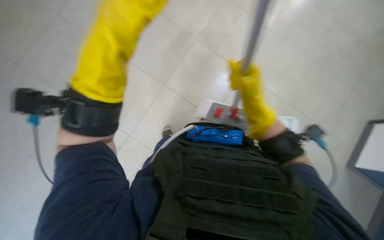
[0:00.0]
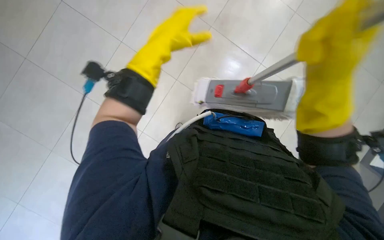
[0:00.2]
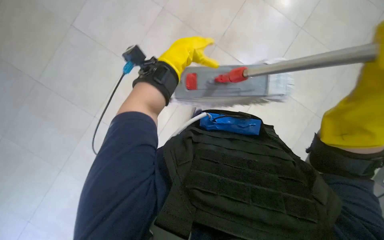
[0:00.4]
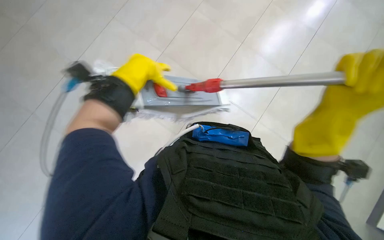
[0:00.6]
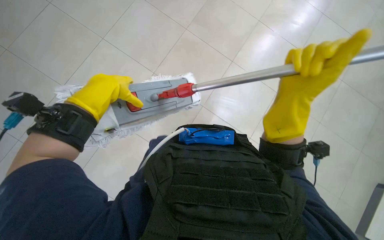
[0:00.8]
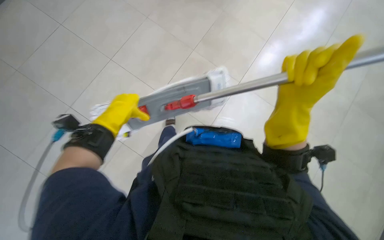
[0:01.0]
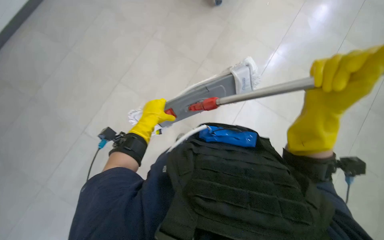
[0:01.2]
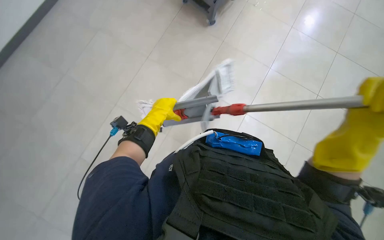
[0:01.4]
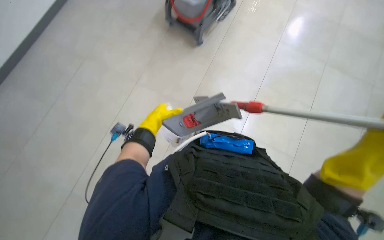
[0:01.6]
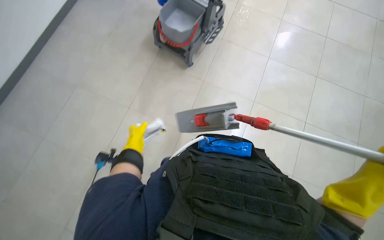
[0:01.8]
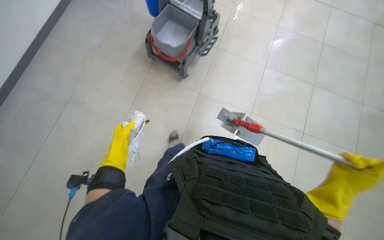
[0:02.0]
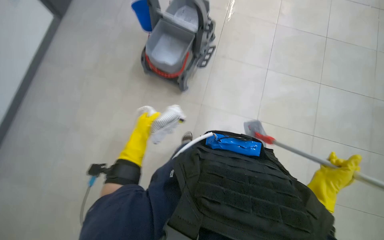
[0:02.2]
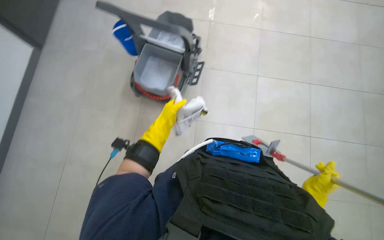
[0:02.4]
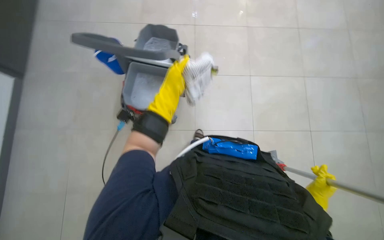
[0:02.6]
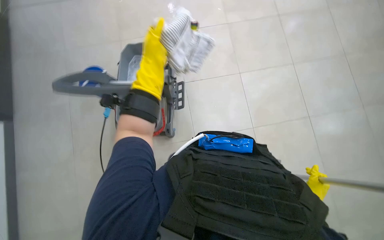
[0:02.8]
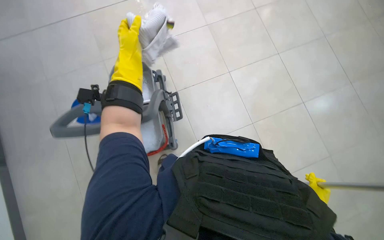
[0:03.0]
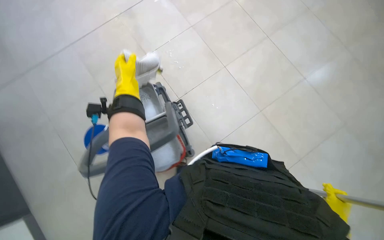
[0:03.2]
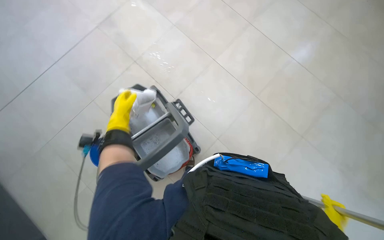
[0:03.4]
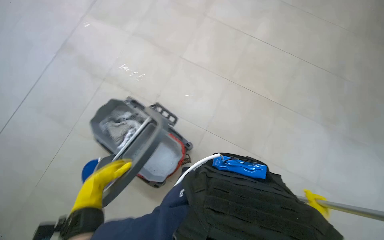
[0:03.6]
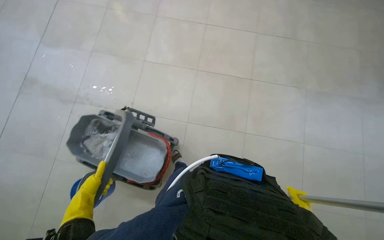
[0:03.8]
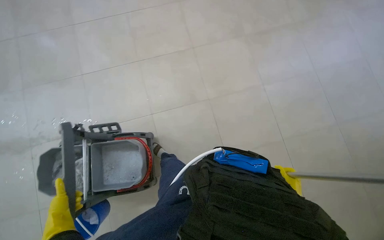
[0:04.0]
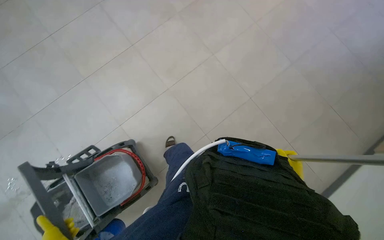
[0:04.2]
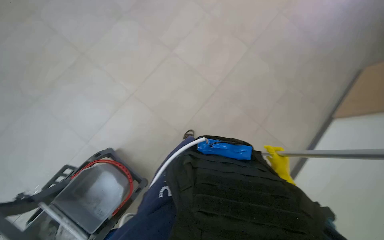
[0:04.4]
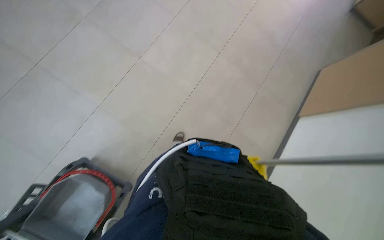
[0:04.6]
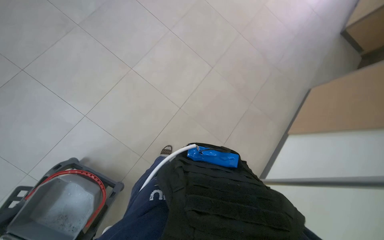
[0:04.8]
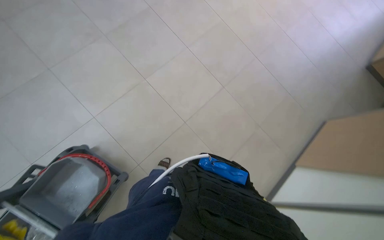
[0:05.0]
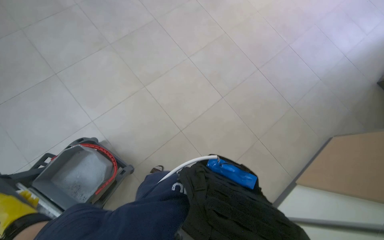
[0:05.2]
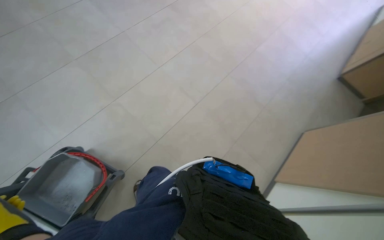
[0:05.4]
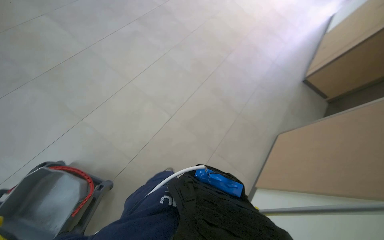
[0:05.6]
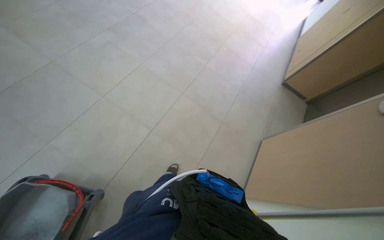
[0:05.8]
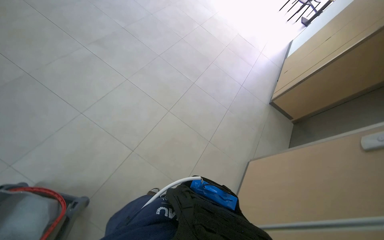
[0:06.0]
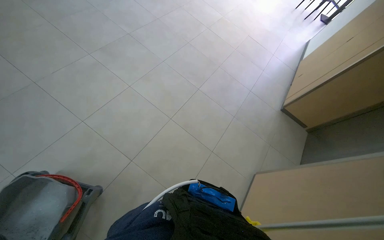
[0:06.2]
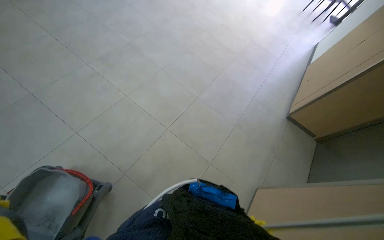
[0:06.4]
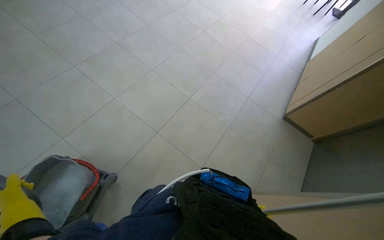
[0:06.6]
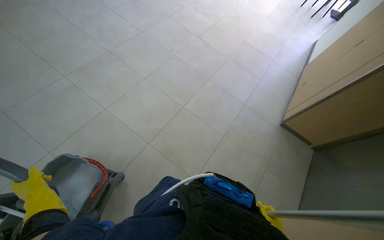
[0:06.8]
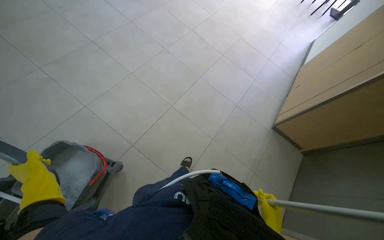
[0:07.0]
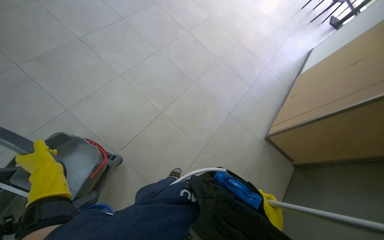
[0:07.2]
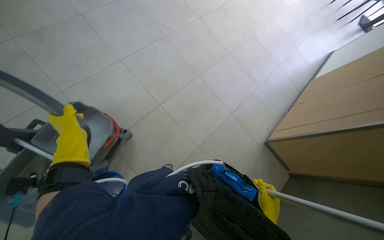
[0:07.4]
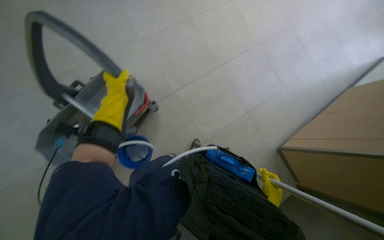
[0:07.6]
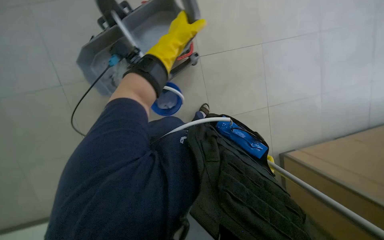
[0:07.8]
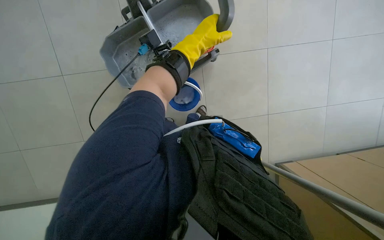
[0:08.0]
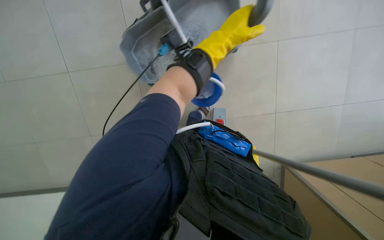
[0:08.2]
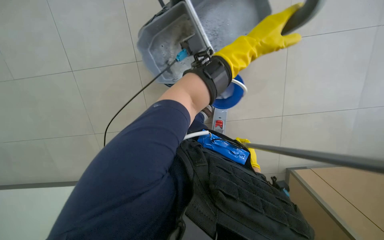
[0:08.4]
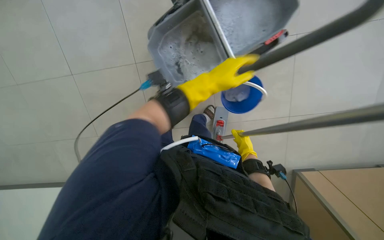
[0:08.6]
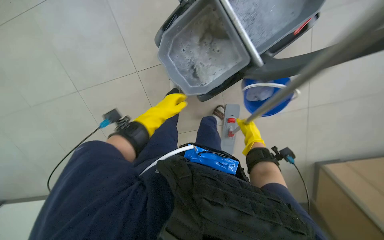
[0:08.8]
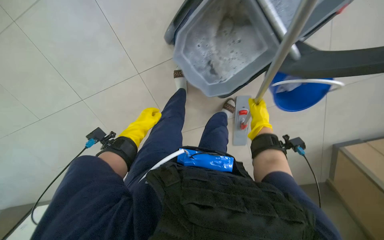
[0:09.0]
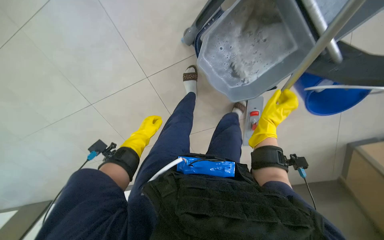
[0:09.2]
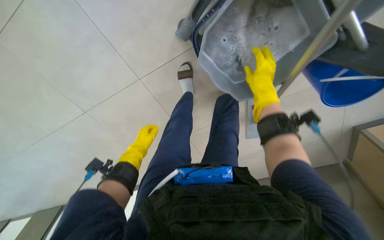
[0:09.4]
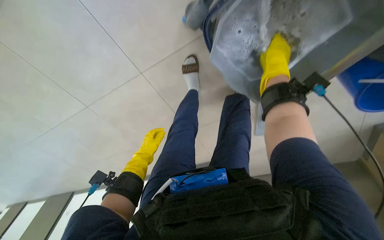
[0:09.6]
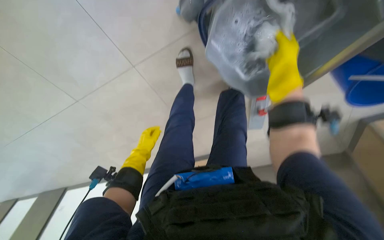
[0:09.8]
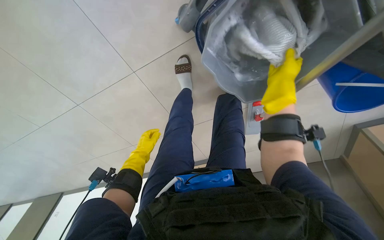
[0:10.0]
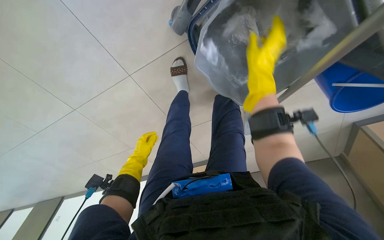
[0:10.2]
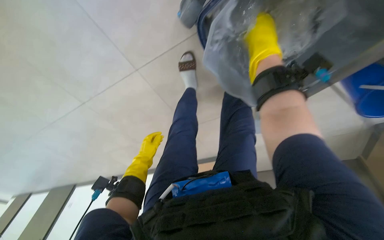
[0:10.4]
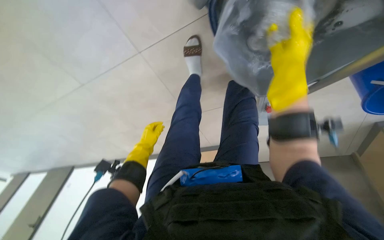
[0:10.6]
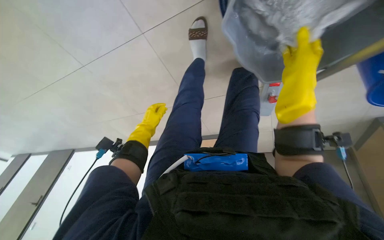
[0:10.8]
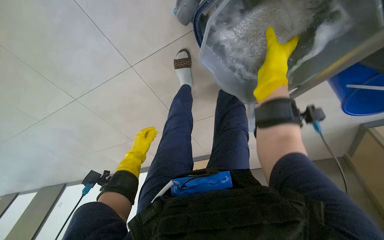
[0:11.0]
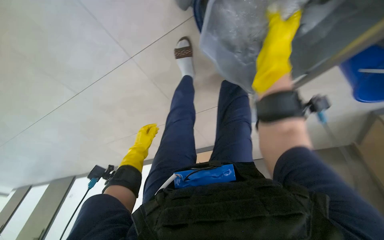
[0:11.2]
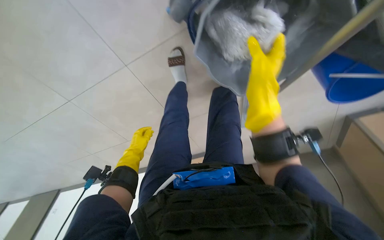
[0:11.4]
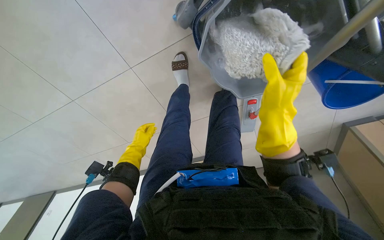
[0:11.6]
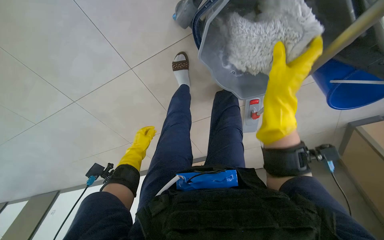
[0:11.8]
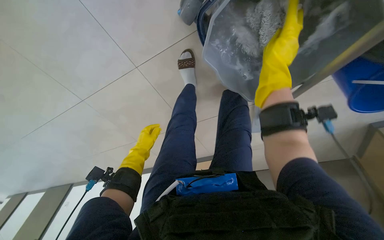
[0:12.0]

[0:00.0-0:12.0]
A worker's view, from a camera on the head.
Job: preparing cleaning supplies.
The whole recording: Changing mop head. The worker removes the dirty mop head, wrings out a clean one, and attaches it to the mop handle.
0:01.6 to 0:03.0: The camera pitches upward, by about 15 degrees. Everything in view rotates some 30 degrees counterclockwise. The left hand goes about 60 cm up the picture.
0:03.0 to 0:04.4: The wearer moves approximately 60 cm. The wearer's head swings roughly 100 degrees to the right.
0:04.4 to 0:06.0: The view pans to the right by roughly 25 degrees.
0:07.6 to 0:09.0: The wearer looks some 15 degrees further downward. The left hand goes roughly 25 cm farther from the camera, and moves some 25 cm to the right and comes back.
0:09.0 to 0:10.4: The right hand moves up and down the picture over about 20 cm, changing direction 2 times, while the left hand travels down the picture by some 10 cm.

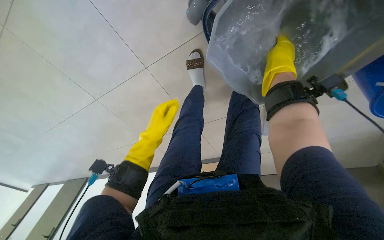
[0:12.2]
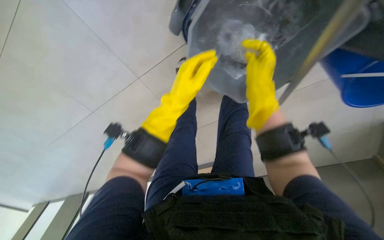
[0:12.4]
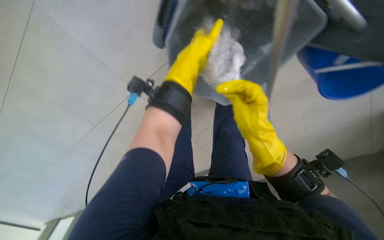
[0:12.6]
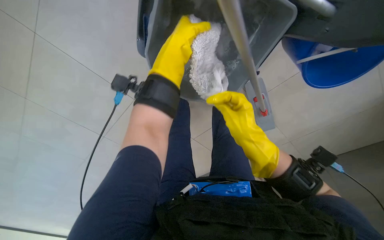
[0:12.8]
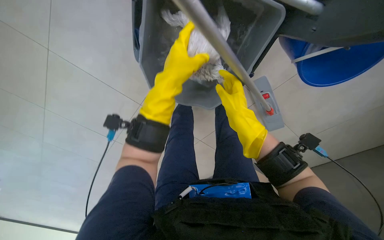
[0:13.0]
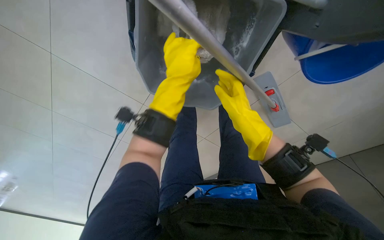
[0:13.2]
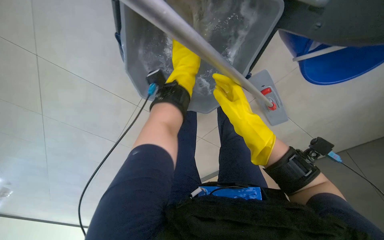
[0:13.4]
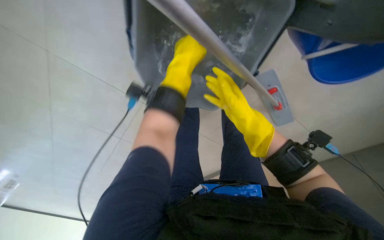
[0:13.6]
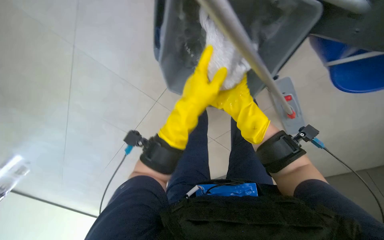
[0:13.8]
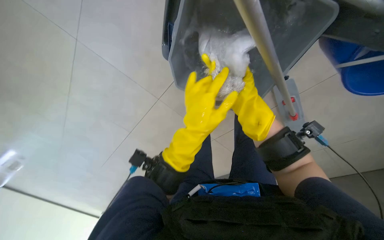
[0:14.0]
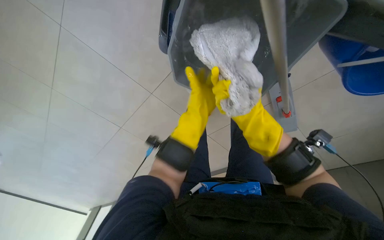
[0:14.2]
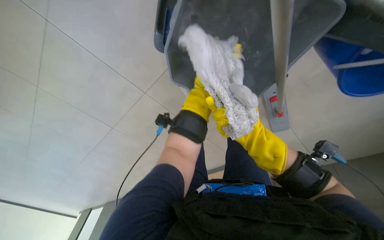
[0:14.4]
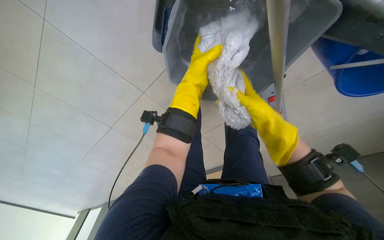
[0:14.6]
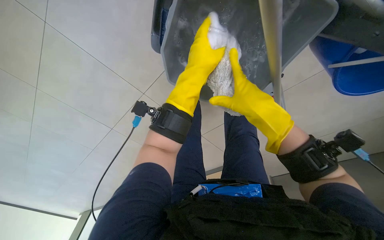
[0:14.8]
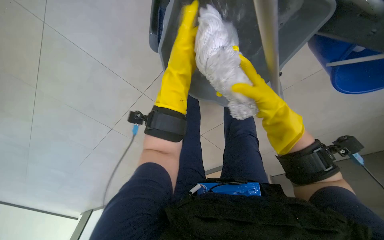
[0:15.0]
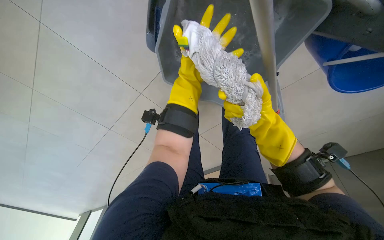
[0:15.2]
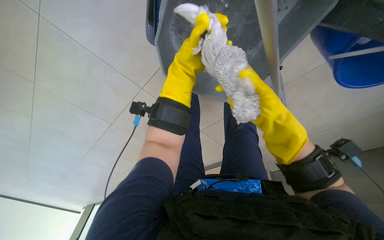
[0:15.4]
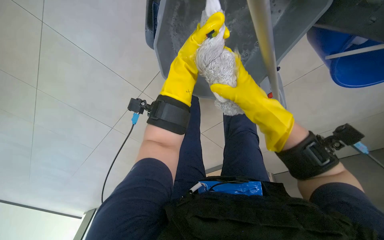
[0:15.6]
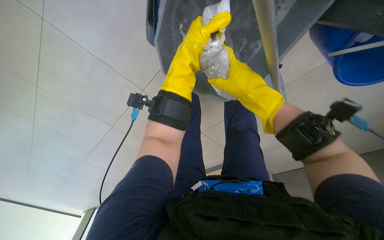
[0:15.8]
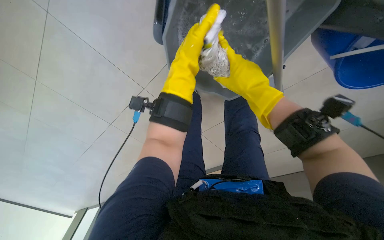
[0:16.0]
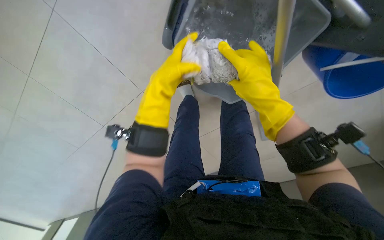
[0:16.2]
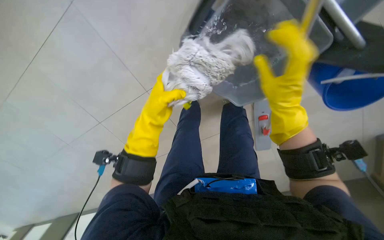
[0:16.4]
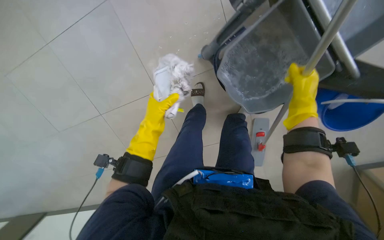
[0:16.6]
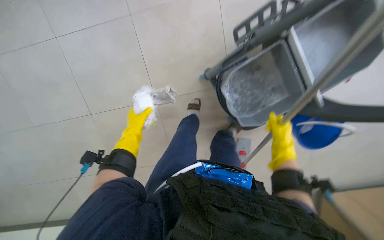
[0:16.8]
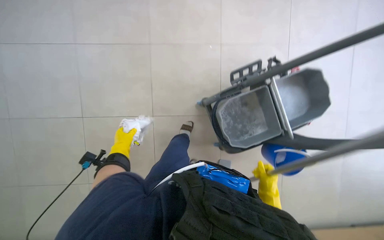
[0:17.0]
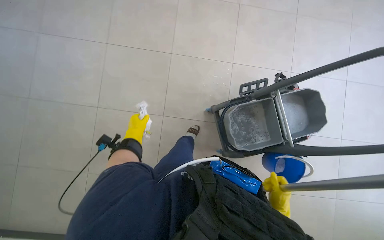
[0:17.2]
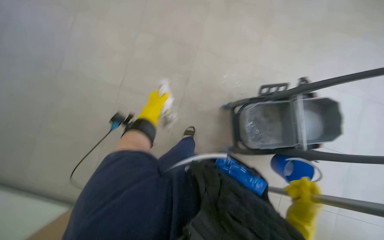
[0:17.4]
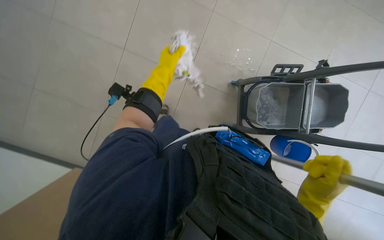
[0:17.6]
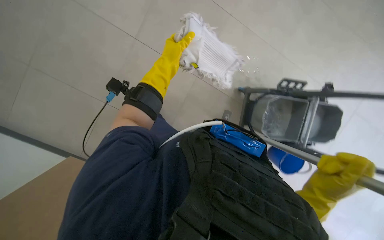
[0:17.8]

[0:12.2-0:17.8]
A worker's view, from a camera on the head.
Job: preparing cleaning supplies.
The whole recording: Changing mop head. The worker removes the dirty mop head, wrings out a clean one, and attaches it to the mop handle.
0:12.2 to 0:13.6: The right hand moves down the picture, about 15 cm. Meanwhile the left hand is displaced up the picture and nearer to the camera by some 35 cm.
0:13.6 to 0:15.0: The right hand is displaced nearer to the camera by about 15 cm. The left hand moves about 15 cm down the picture and comes back.
0:15.0 to 0:16.4: The right hand heads nearer to the camera, covering roughly 10 cm. The left hand is displaced down the picture and to the left by some 20 cm.
0:16.4 to 0:17.8: The scene rotates clockwise by some 30 degrees.

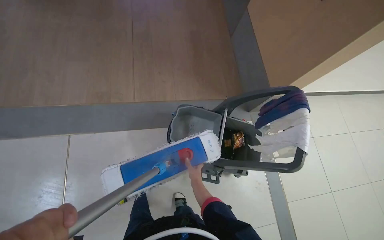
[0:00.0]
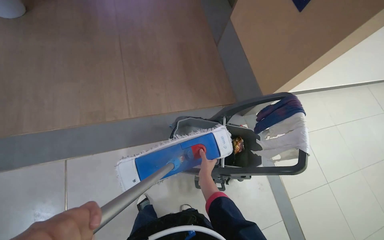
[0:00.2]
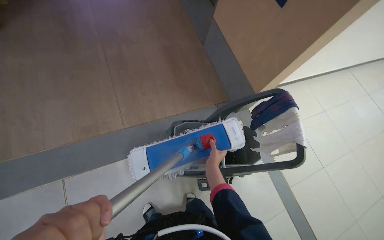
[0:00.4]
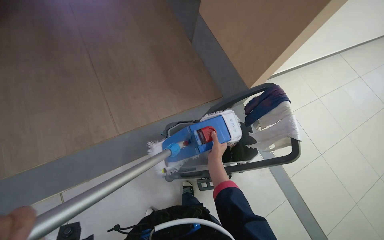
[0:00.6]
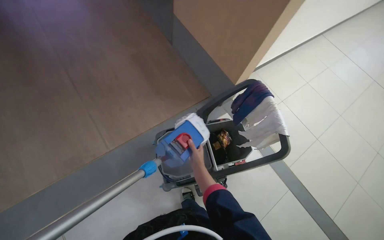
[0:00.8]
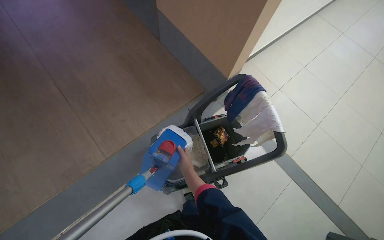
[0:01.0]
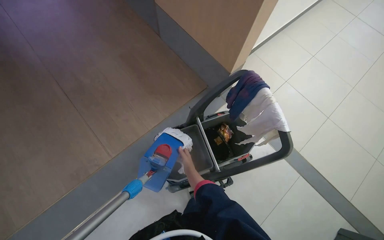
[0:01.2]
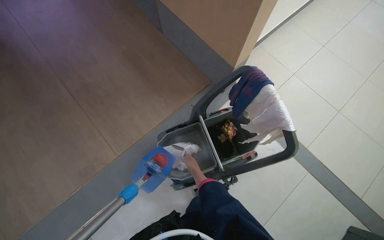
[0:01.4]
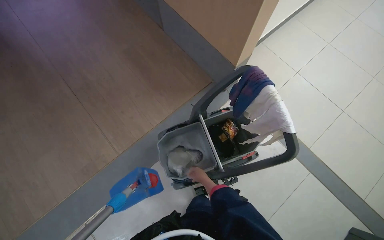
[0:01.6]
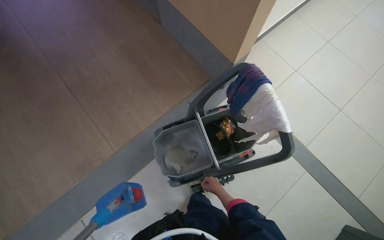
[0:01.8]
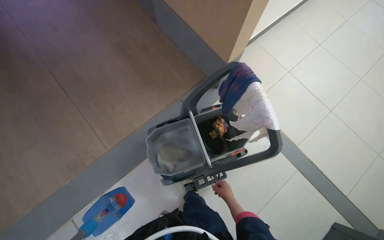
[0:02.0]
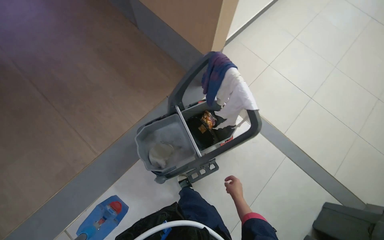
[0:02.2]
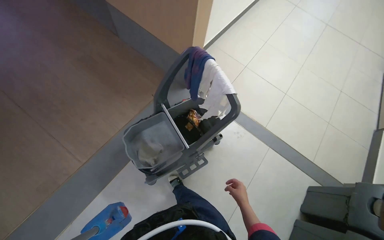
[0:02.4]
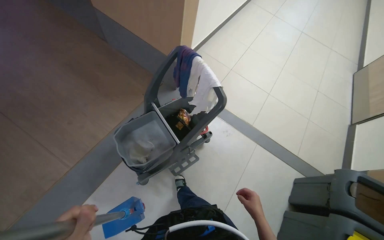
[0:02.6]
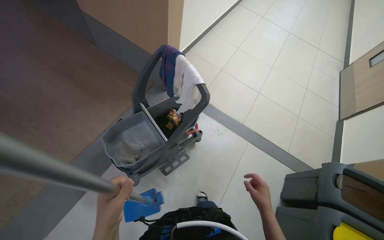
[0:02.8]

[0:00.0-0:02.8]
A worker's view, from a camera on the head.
Job: preparing cleaning supplies.
The whole recording: Washing and wringing mop head. The worker washes and wrings the mop head in the cleaning cart.
0:00.0 to 0:01.4: The scene turns some 35 degrees counterclockwise in the picture. The right hand travels nearer to the camera and back again, roughly 10 cm each way.
0:01.4 to 0:02.8: The head rotates about 20 degrees to the right. The right hand shifts about 70 cm to the right, down the picture and nearer to the camera.
